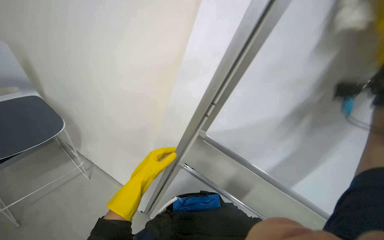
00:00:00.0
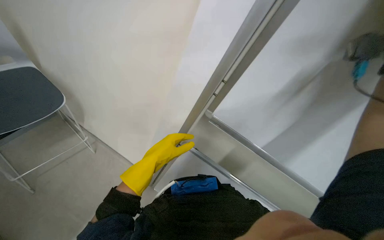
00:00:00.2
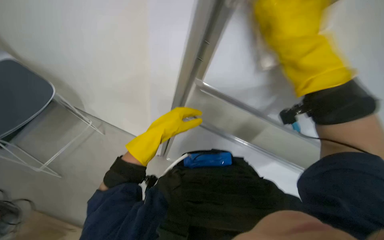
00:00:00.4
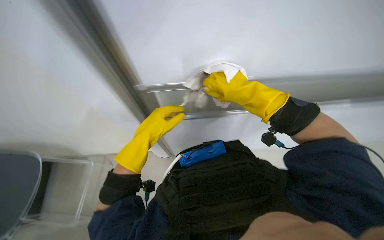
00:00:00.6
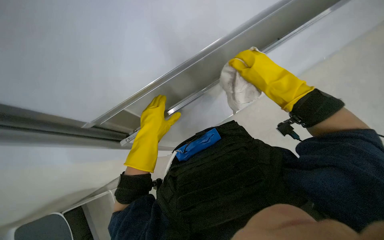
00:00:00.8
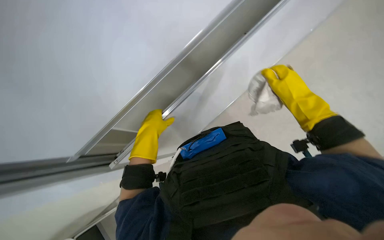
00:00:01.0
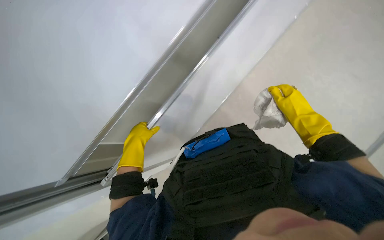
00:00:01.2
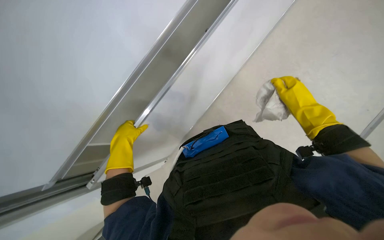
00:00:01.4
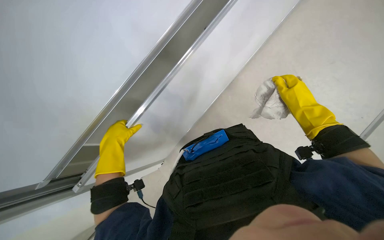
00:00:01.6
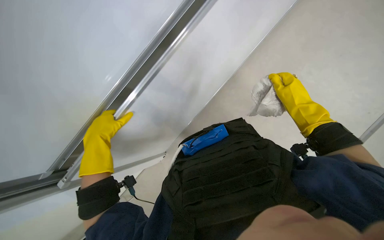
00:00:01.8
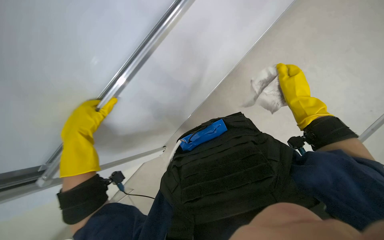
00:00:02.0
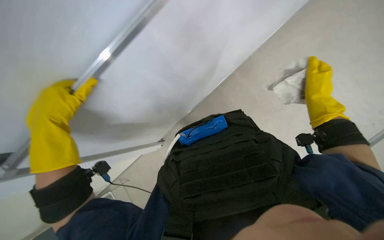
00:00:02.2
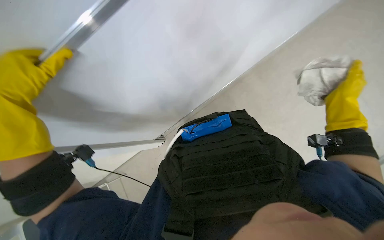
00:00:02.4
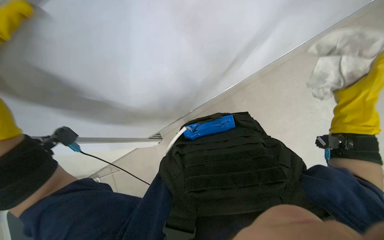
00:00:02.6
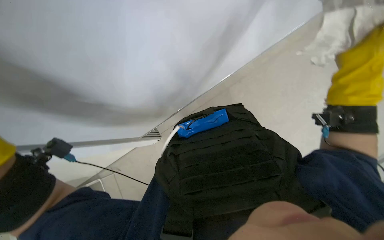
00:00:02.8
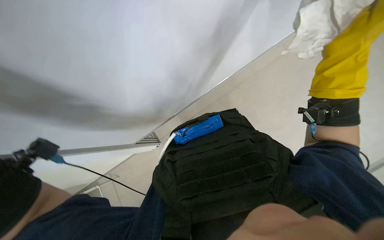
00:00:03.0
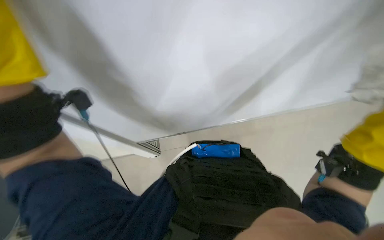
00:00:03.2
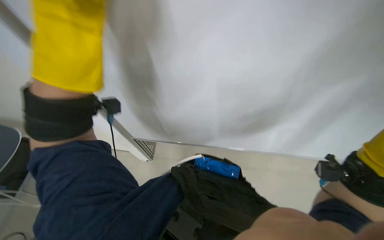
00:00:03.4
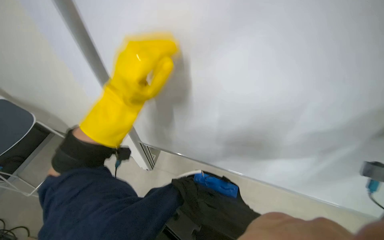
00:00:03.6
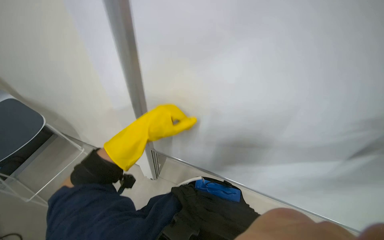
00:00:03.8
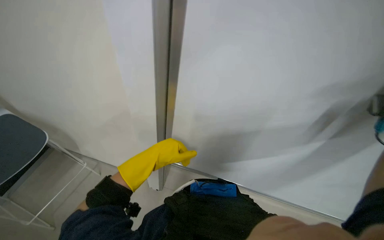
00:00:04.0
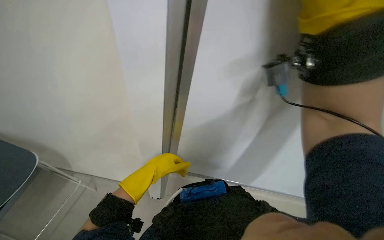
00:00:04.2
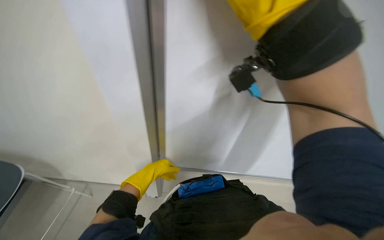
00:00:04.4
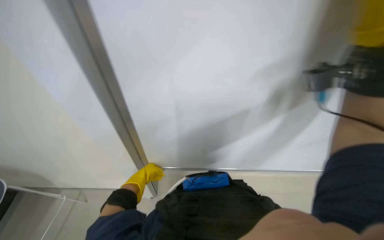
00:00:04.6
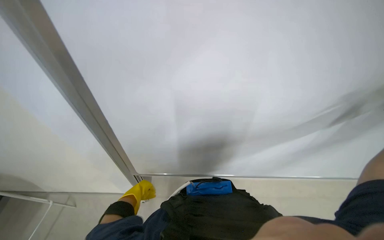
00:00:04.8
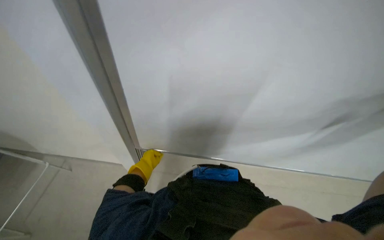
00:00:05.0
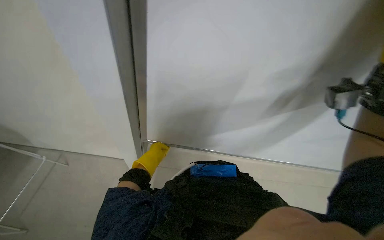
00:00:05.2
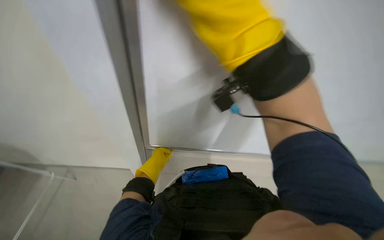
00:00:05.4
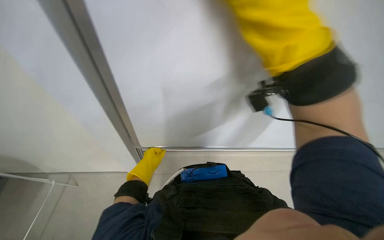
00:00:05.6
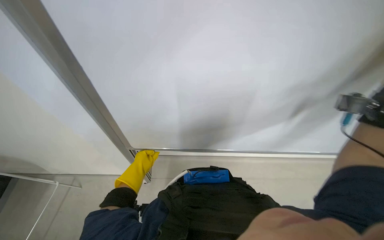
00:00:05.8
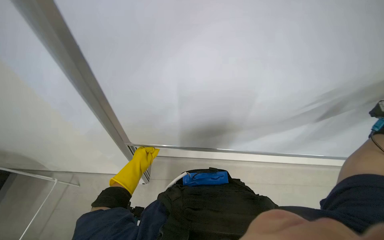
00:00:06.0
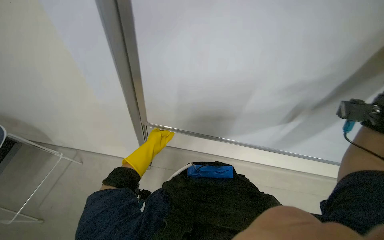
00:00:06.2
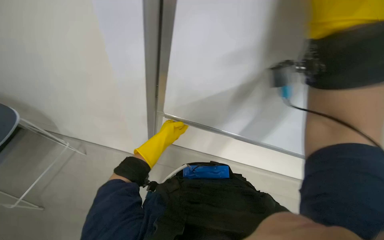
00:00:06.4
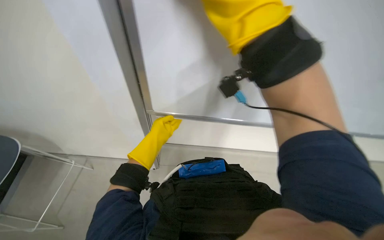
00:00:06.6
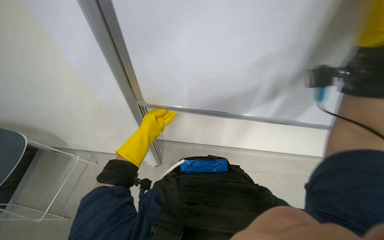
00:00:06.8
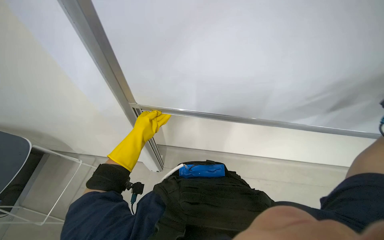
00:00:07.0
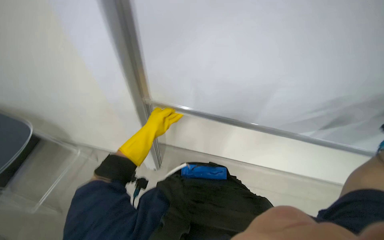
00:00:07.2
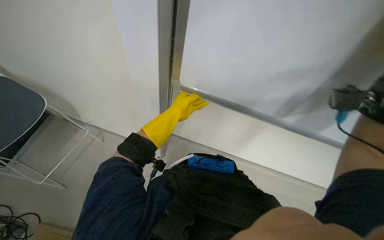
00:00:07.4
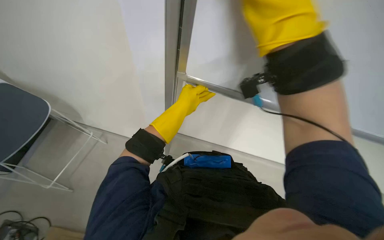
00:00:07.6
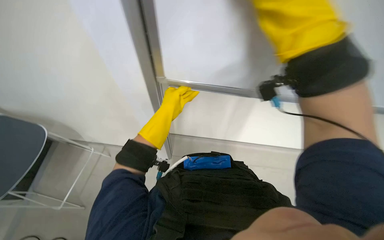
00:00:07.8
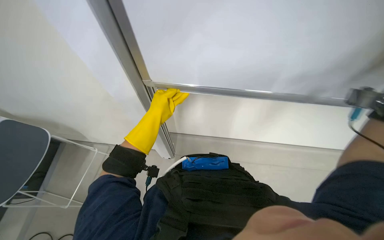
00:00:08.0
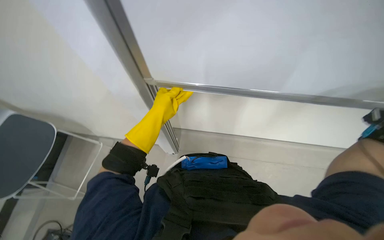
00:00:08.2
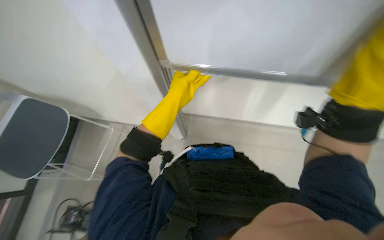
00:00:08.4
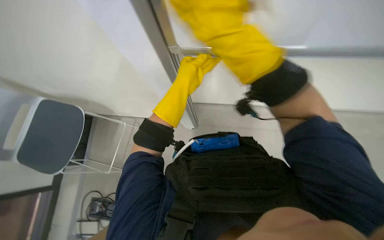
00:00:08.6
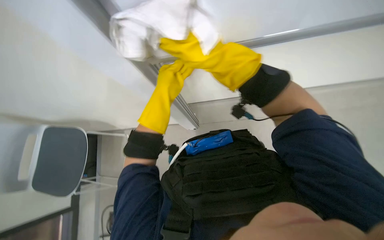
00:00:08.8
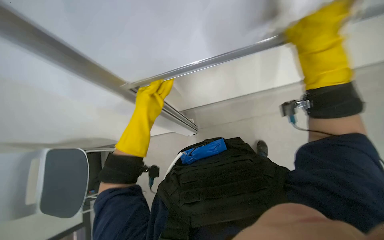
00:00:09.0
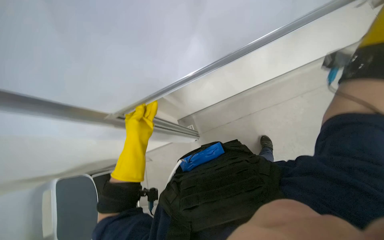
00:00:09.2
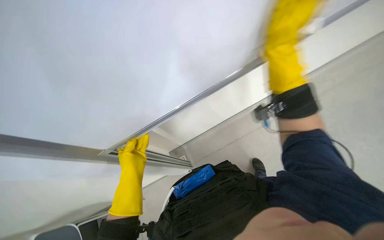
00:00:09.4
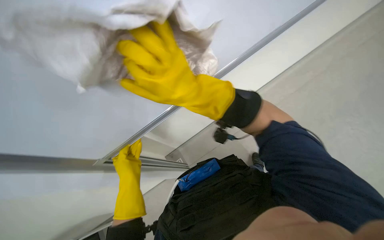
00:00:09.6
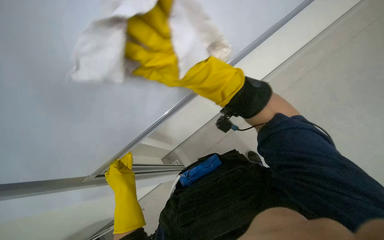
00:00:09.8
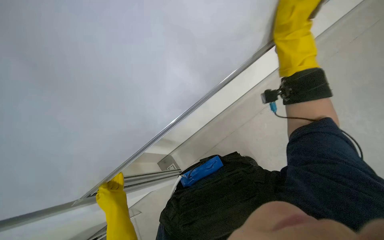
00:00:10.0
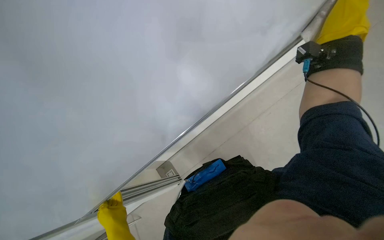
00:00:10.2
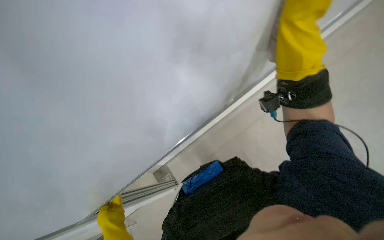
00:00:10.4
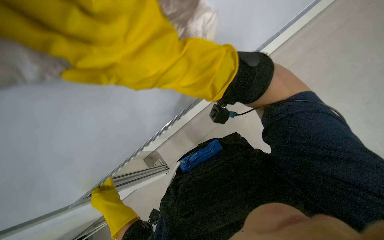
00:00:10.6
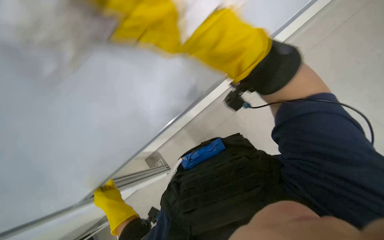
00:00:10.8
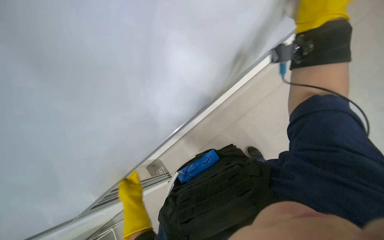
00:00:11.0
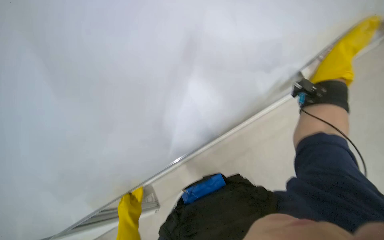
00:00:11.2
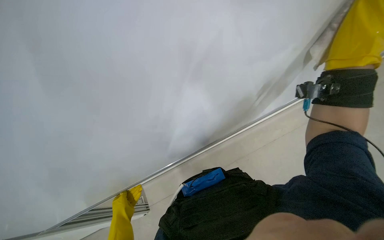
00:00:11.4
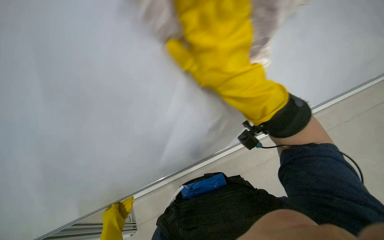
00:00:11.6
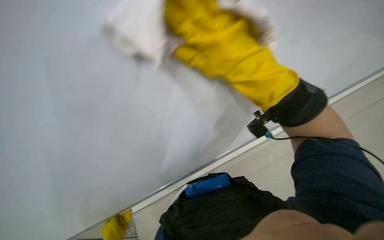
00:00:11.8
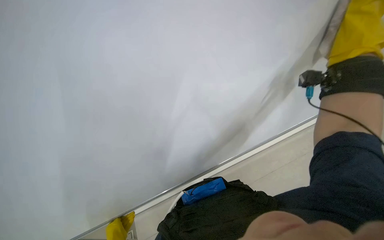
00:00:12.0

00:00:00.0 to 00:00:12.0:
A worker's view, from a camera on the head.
Job: wiping surfaces.
The whole recording: Cleaning white panel and frame. The worker wipes a white panel and its metal frame with a white cloth.
00:00:00.0 to 00:00:01.6: The view tilts approximately 20 degrees downward. The left hand goes some 10 cm to the left.
00:00:01.6 to 00:00:03.0: The wearer looks approximately 30 degrees further downward.
00:00:04.4 to 00:00:06.0: The left hand moves nearer and farther over approximately 15 cm, changing direction 3 times.
00:00:06.0 to 00:00:07.6: The left hand goes approximately 10 cm up the picture.
00:00:07.6 to 00:00:09.0: The view tips downward by some 15 degrees. The scene turns roughly 30 degrees counterclockwise in the picture.
00:00:09.0 to 00:00:10.4: The wearer looks some 15 degrees further upward. The scene rotates counterclockwise by about 30 degrees.
00:00:10.4 to 00:00:12.0: The camera pitches upward, by some 15 degrees.

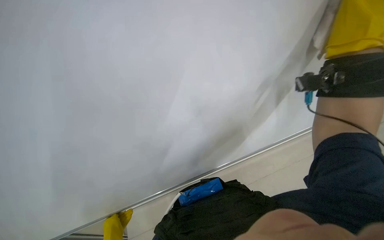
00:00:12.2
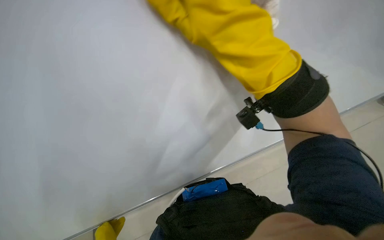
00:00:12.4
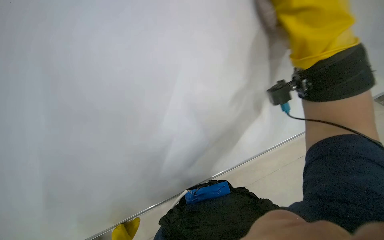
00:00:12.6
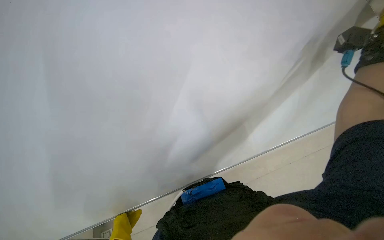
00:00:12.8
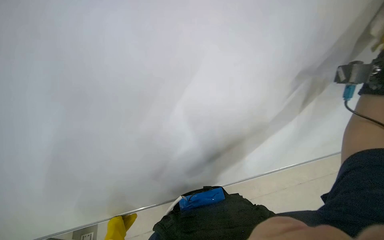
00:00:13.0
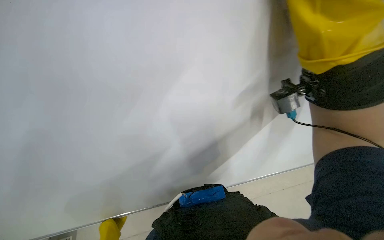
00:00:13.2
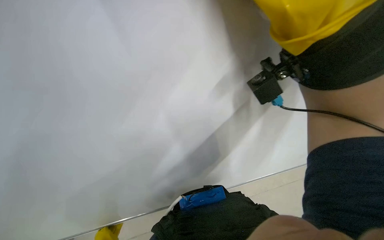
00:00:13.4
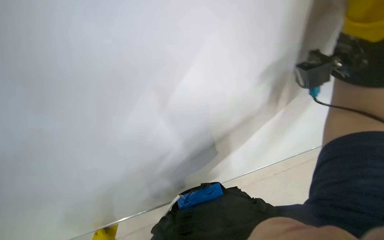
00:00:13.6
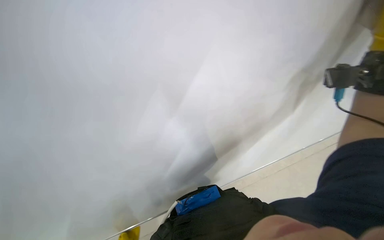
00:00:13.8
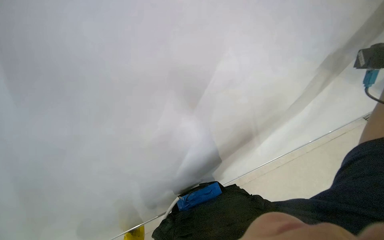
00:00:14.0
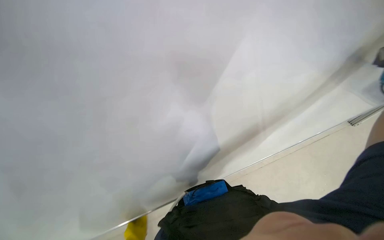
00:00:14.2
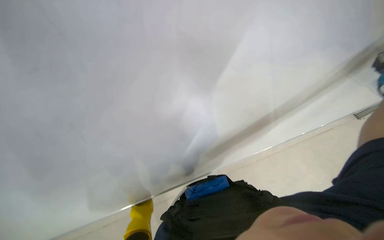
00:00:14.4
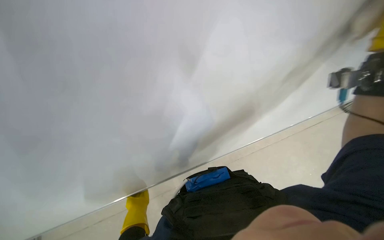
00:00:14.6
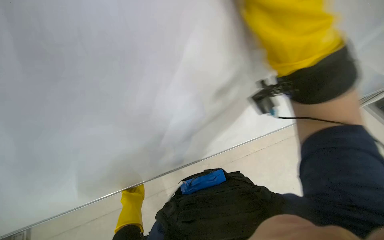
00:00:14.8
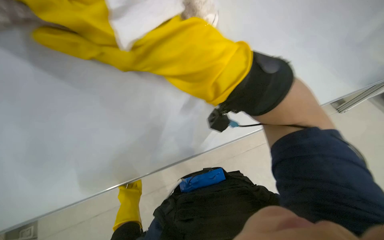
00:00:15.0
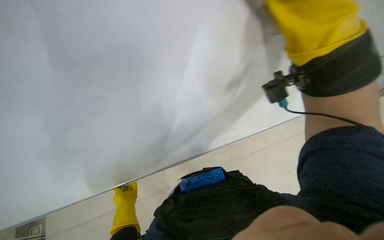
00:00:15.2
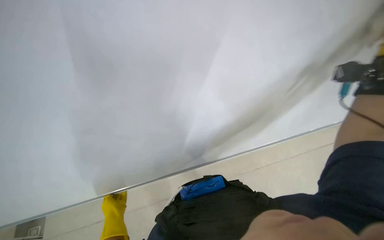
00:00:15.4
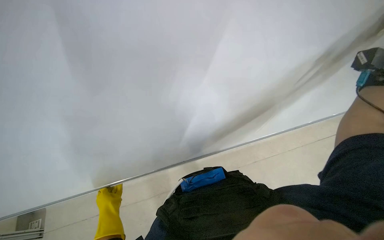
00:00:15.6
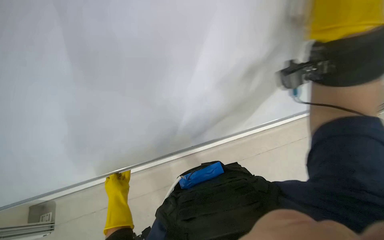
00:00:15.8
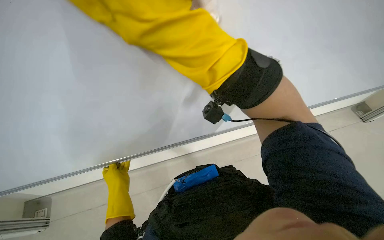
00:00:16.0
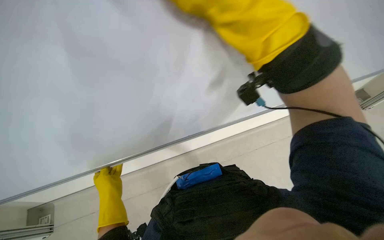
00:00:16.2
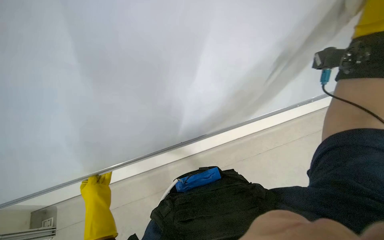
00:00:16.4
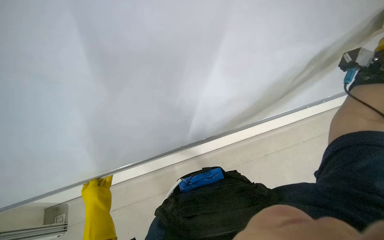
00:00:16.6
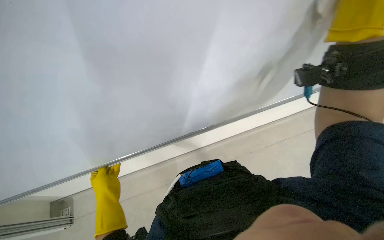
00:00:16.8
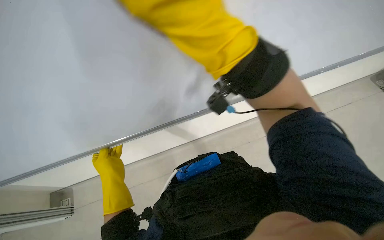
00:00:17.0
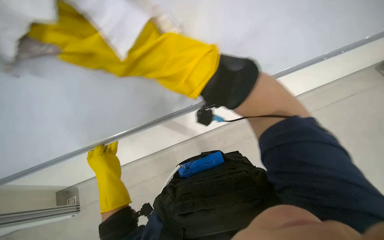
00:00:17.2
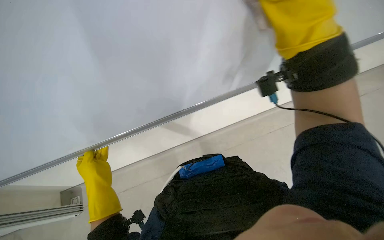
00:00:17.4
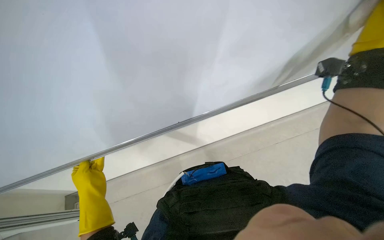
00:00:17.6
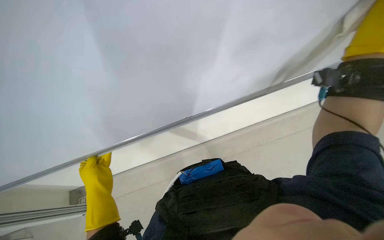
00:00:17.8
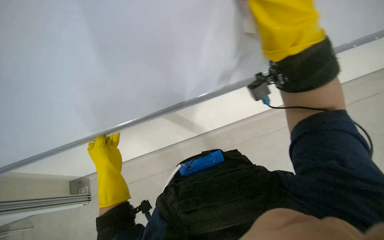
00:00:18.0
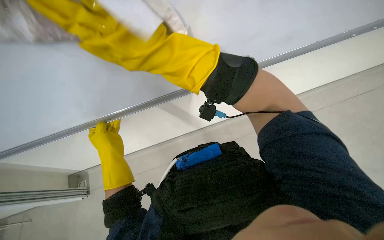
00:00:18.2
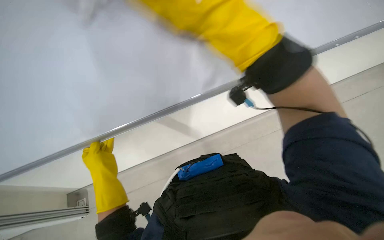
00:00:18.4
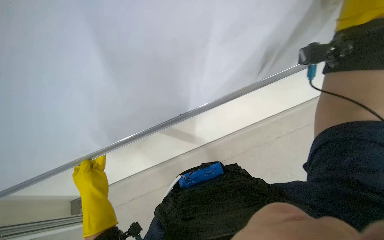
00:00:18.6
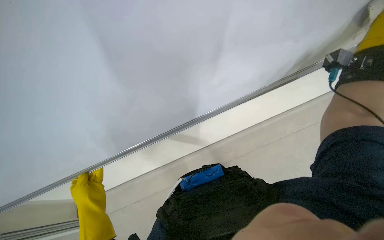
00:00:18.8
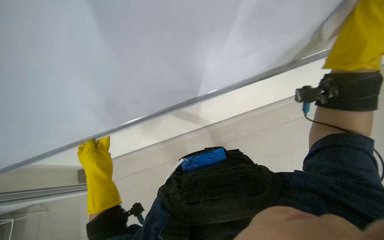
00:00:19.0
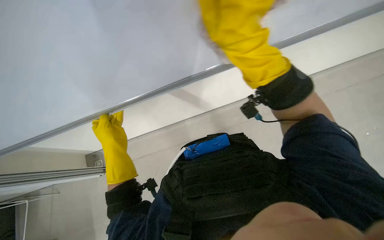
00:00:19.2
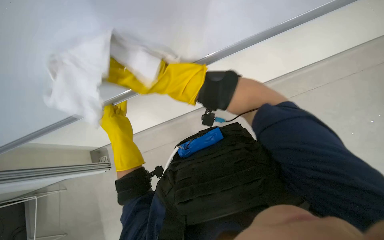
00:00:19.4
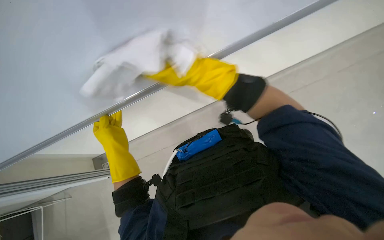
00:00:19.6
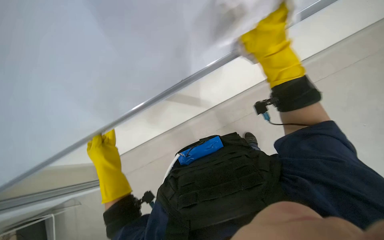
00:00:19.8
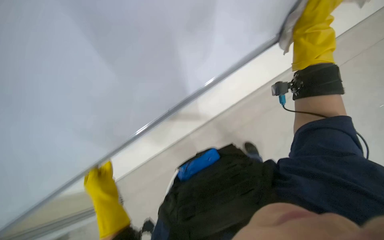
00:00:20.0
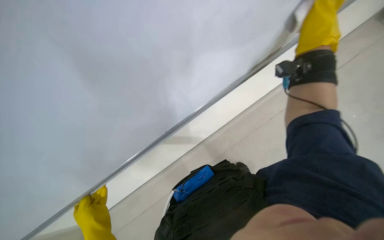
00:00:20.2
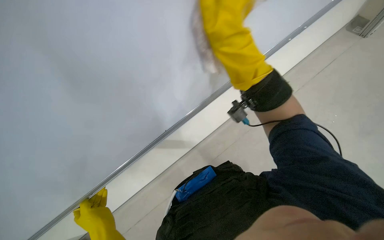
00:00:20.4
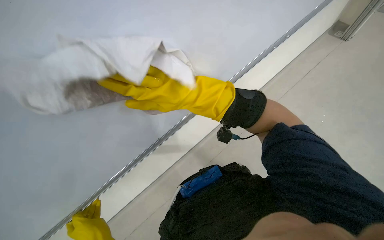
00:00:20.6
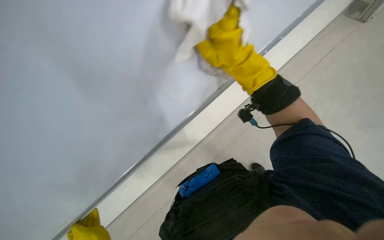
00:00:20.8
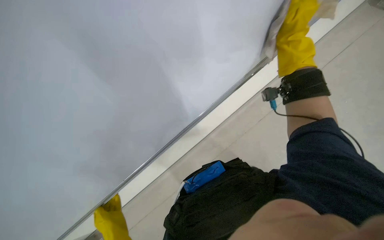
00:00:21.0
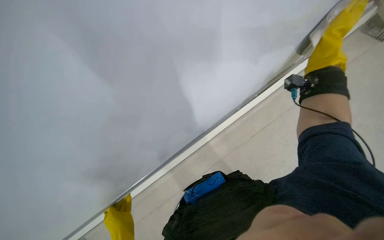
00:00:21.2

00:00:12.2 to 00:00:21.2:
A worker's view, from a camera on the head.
Job: wiping surfaces.
The whole recording: Cleaning white panel and frame. The worker wipes a white panel and its metal frame with a white cloth.
00:00:16.6 to 00:00:18.2: The left hand travels up the picture by roughly 15 cm.
00:00:18.2 to 00:00:19.8: The left hand goes up and down the picture, roughly 20 cm each way, reversing 2 times.
00:00:19.8 to 00:00:21.2: The right hand swings left and right, about 40 cm each way, with 2 reversals.
